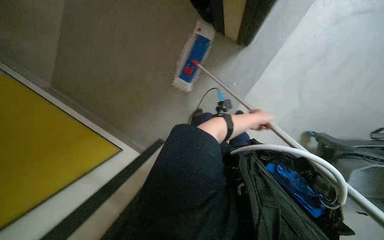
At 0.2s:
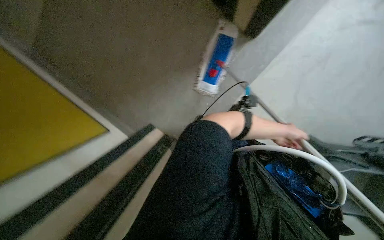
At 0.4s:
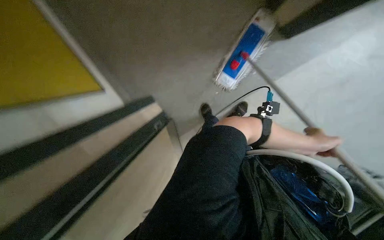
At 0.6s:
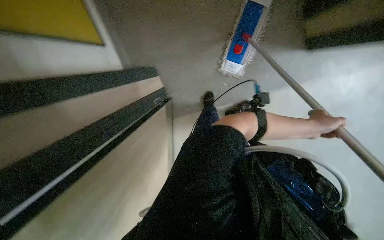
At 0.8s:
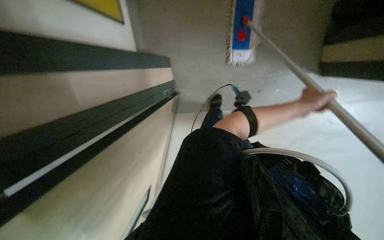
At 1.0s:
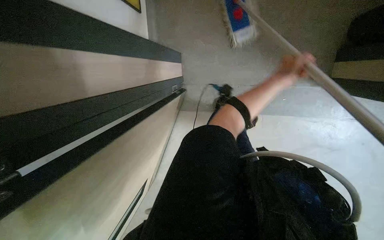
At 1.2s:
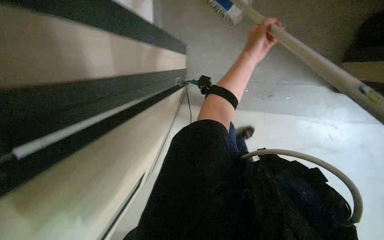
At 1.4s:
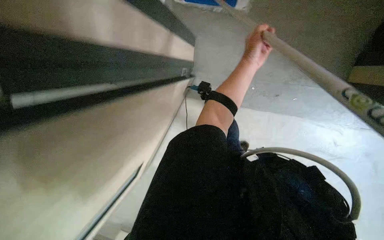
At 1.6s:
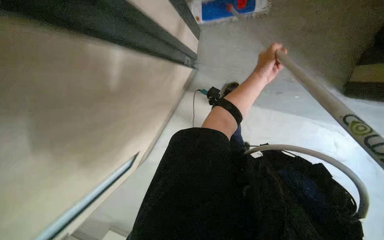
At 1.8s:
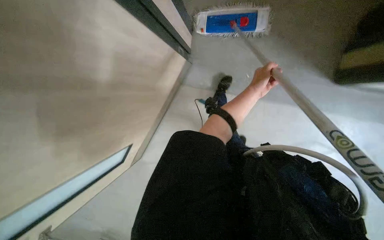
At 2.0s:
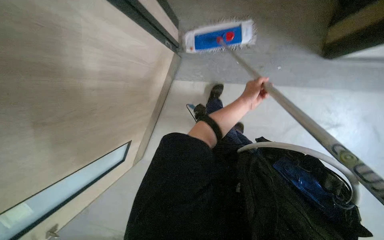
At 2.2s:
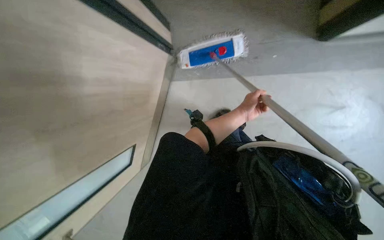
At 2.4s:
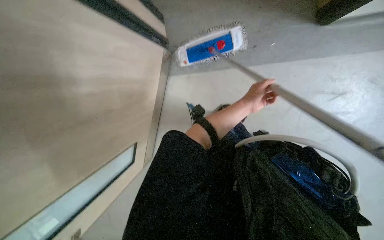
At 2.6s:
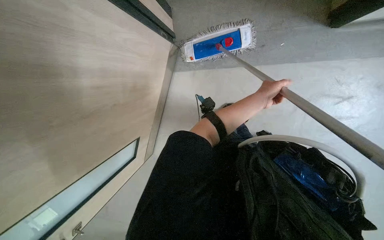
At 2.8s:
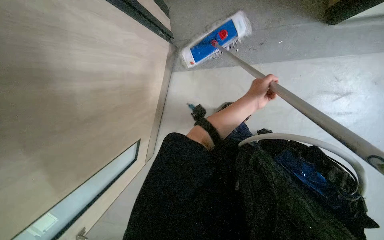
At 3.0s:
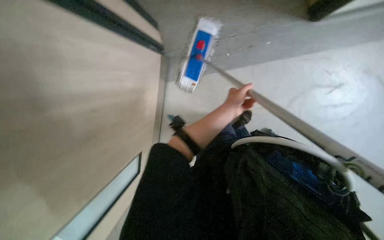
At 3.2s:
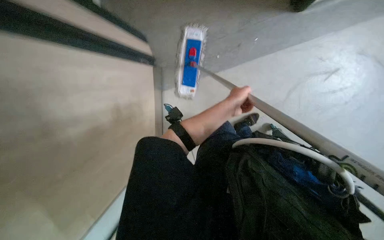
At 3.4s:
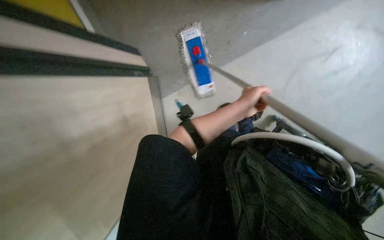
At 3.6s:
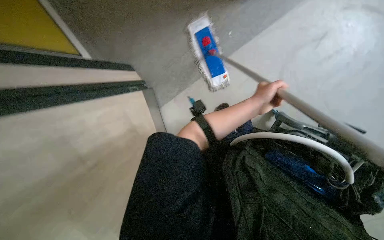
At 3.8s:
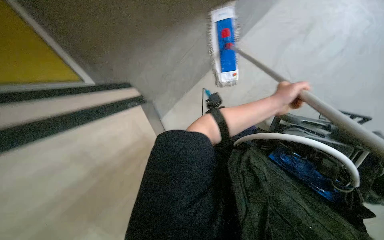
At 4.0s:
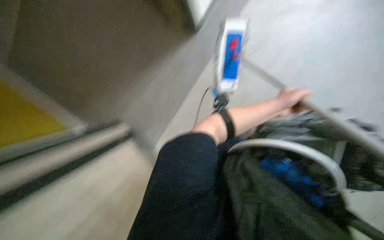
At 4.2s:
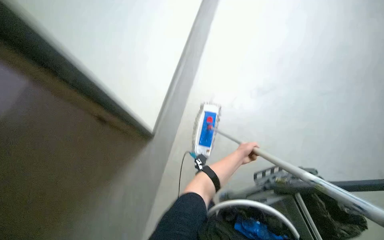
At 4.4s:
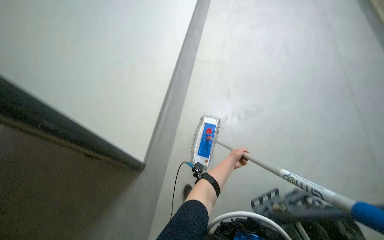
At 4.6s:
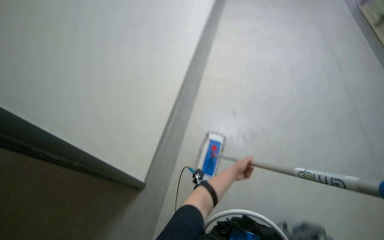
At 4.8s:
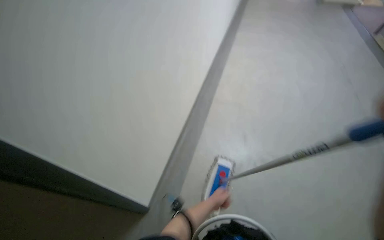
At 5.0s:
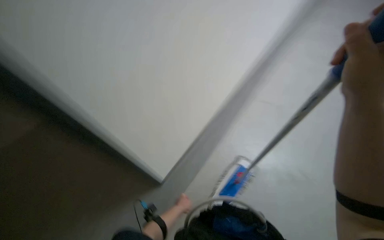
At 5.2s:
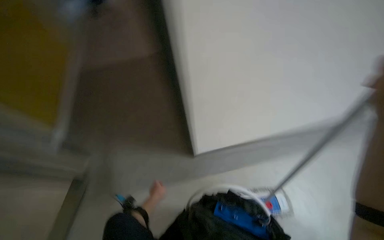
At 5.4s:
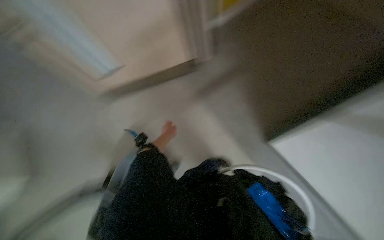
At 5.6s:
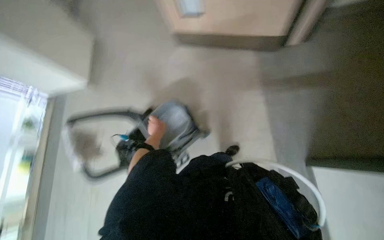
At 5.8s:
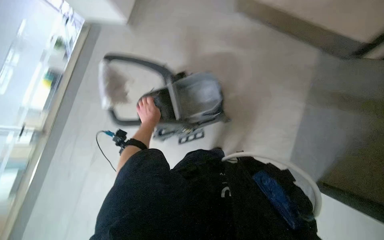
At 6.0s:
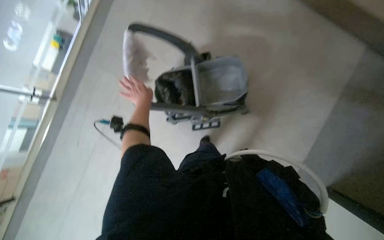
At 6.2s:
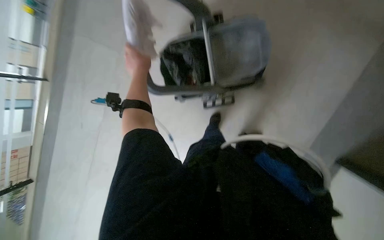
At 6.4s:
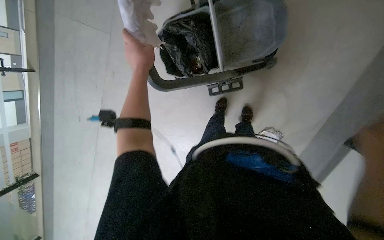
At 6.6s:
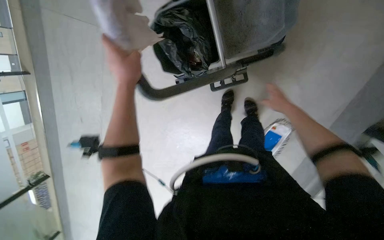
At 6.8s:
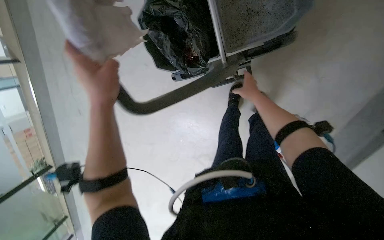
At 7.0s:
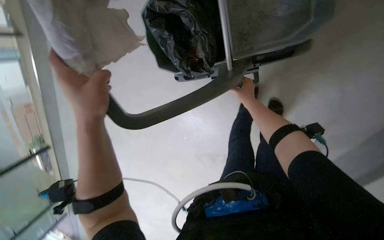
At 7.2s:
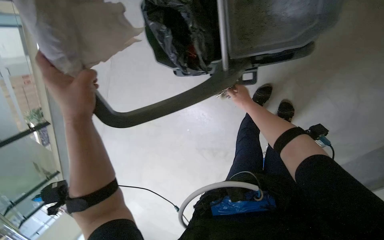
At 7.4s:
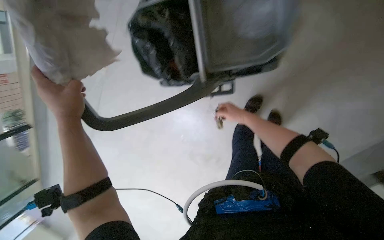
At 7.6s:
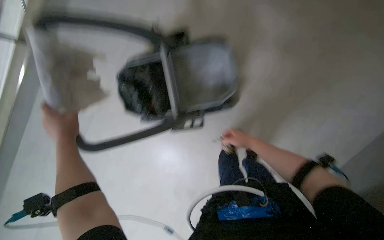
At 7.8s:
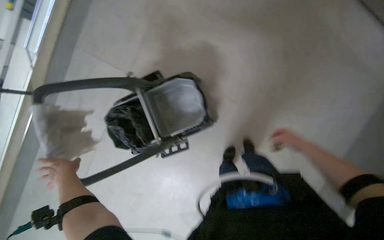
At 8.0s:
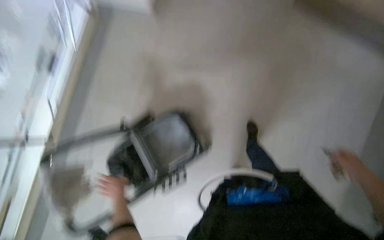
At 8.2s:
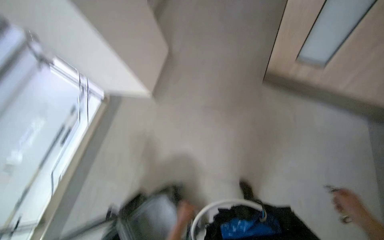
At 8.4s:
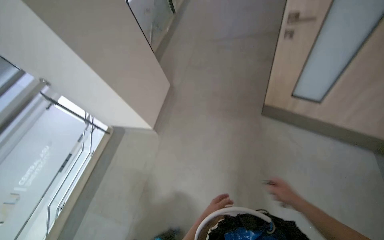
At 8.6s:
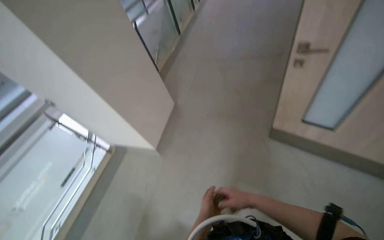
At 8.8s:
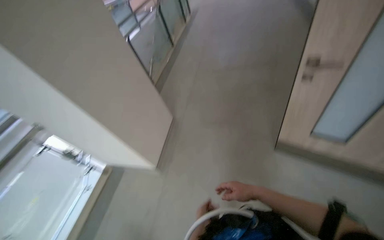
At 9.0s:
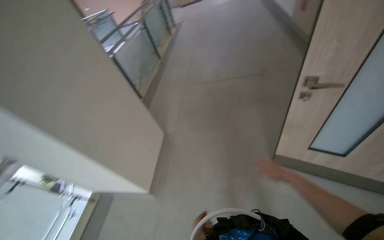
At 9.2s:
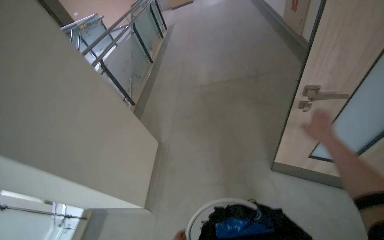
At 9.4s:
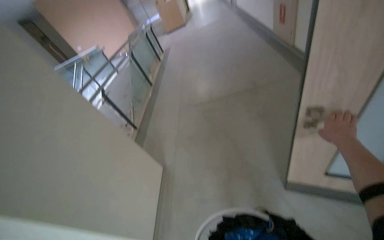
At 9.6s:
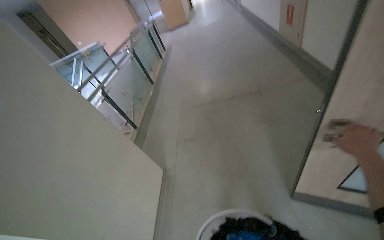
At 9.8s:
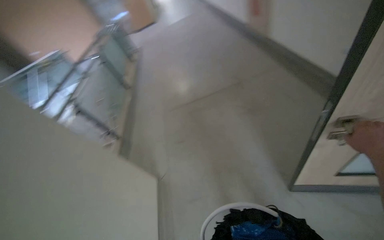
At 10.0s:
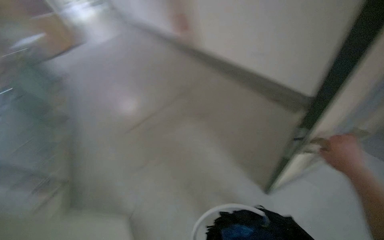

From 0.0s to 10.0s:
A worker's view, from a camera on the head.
Job: organizing items.
The whole recording: Pushing cleaning cart. The worker pushes a cleaning cart through the hallway.
From 0.0s to 1.4s: The wearer's head swings some 15 degrees to the left. The wearer looks some 15 degrees further downward. The left hand travels to the left and up the picture by about 25 cm.
From 1.4s to 2.8s: The left hand is displaced down the picture by approximately 10 cm.
From 2.8s to 4.2s: The left hand moves down the picture, about 15 cm.
From 4.2s to 5.8s: The head rotates about 55 degrees to the left.
From 5.8s to 7.2s: The wearer moves some 60 cm. The view tilts roughly 40 degrees downward.
From 7.2s to 8.6s: The camera travels roughly 50 cm. The wearer looks roughly 55 degrees further upward. The scene turns about 25 degrees counterclockwise in the picture.
From 8.6s to 10.0s: The head travels about 80 cm. The head turns to the right by about 35 degrees. The wearer looks approximately 10 degrees further upward.

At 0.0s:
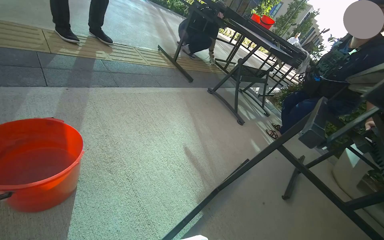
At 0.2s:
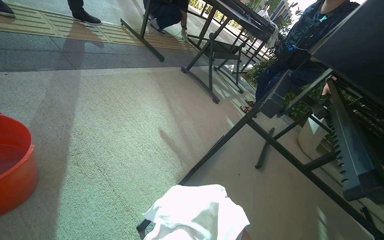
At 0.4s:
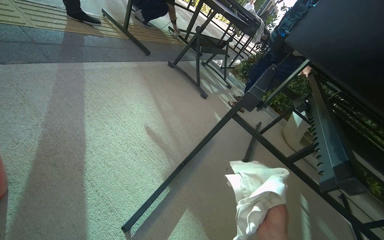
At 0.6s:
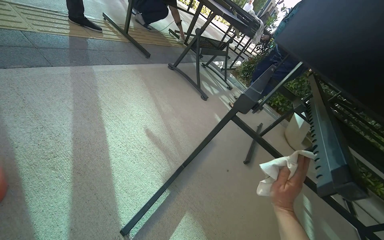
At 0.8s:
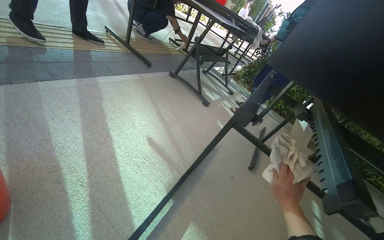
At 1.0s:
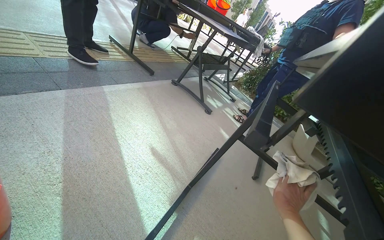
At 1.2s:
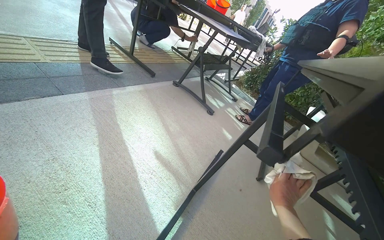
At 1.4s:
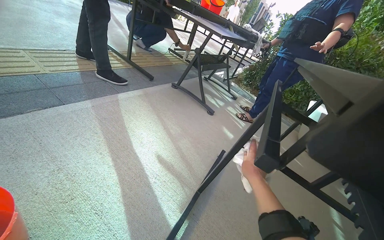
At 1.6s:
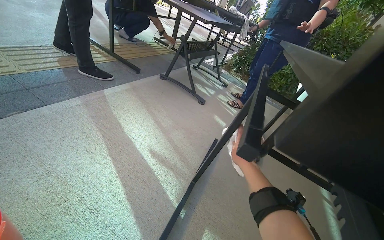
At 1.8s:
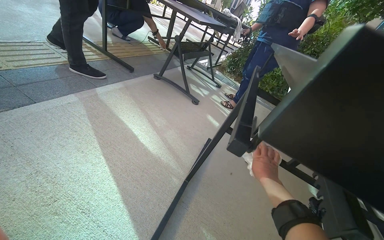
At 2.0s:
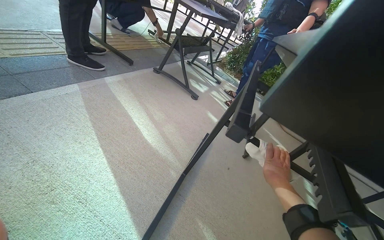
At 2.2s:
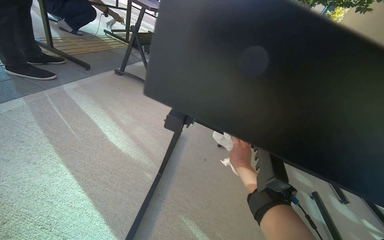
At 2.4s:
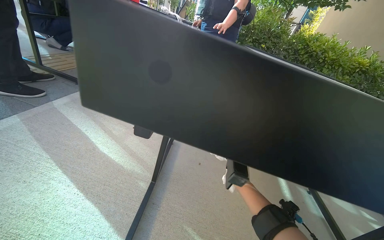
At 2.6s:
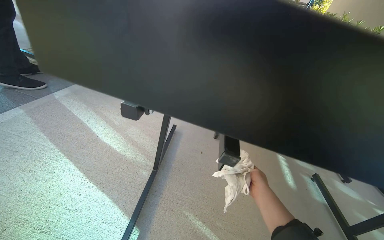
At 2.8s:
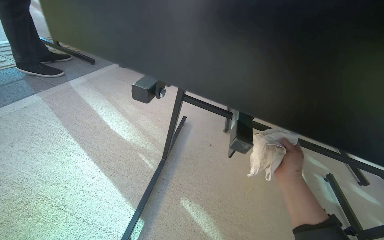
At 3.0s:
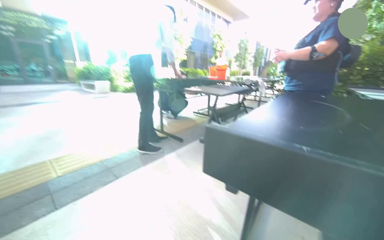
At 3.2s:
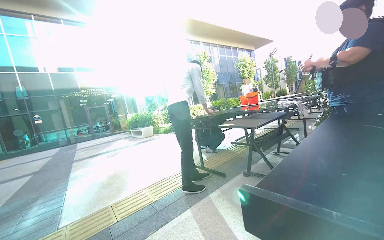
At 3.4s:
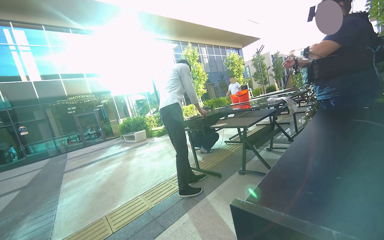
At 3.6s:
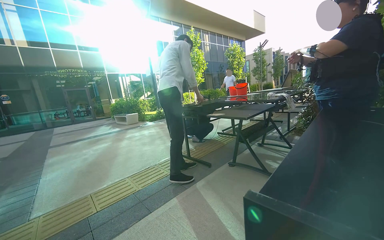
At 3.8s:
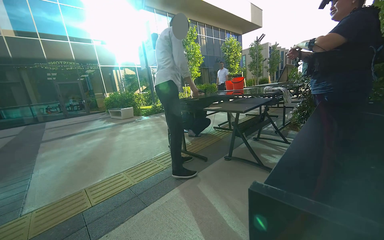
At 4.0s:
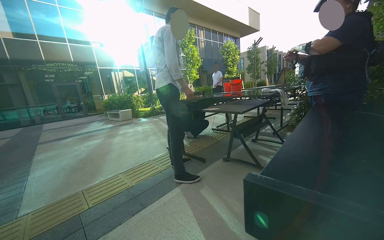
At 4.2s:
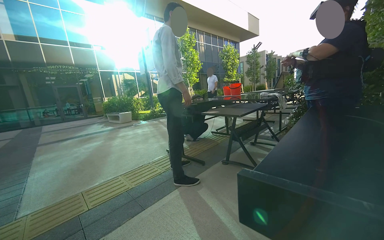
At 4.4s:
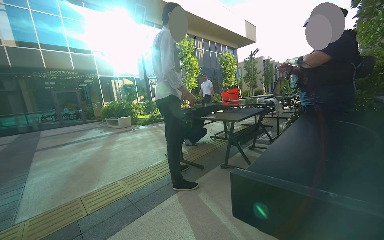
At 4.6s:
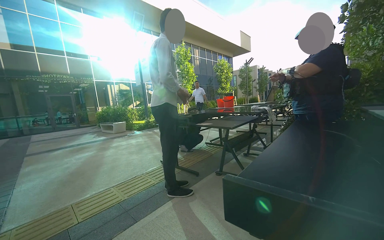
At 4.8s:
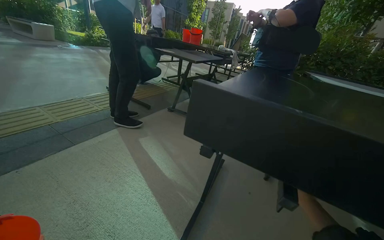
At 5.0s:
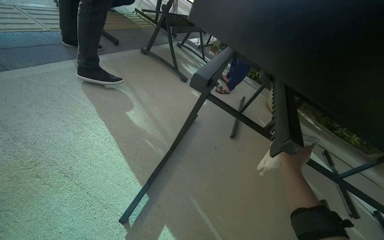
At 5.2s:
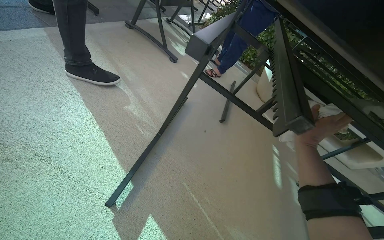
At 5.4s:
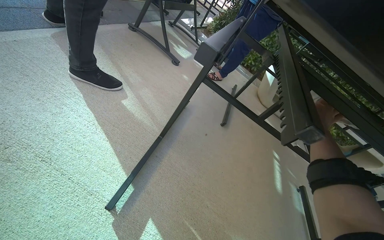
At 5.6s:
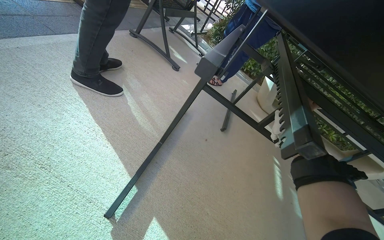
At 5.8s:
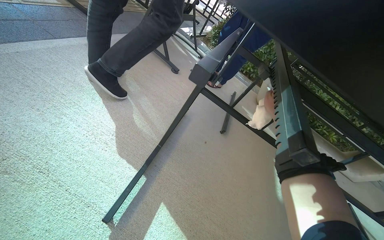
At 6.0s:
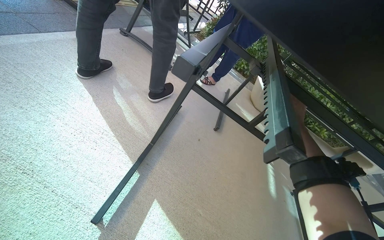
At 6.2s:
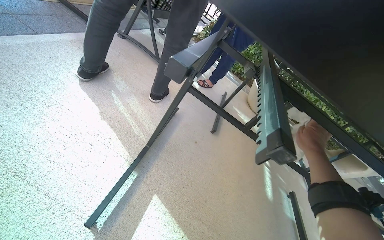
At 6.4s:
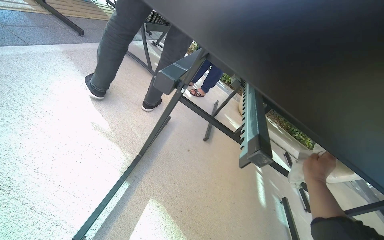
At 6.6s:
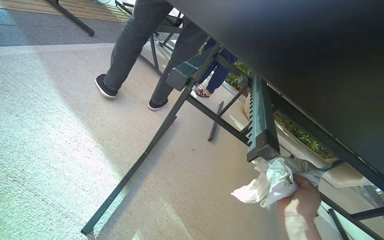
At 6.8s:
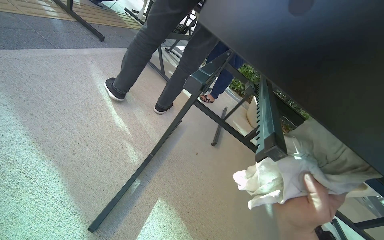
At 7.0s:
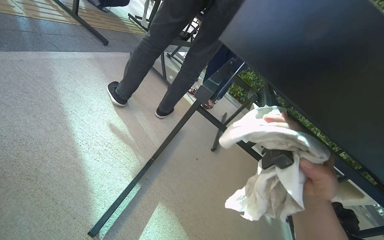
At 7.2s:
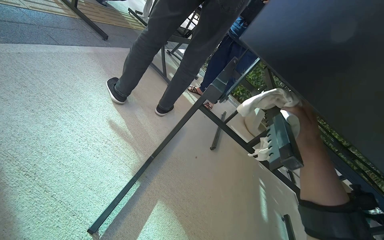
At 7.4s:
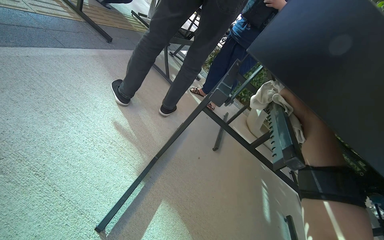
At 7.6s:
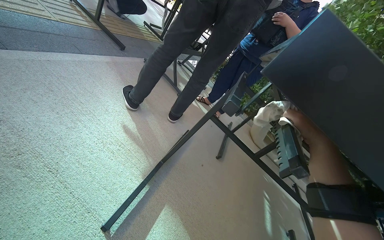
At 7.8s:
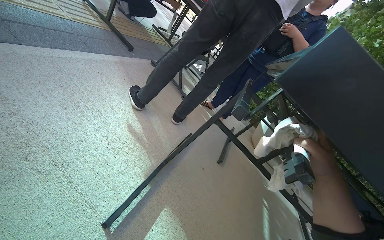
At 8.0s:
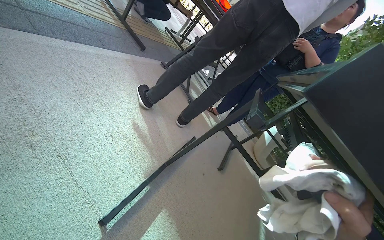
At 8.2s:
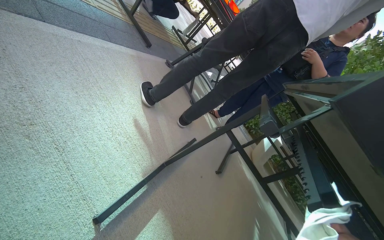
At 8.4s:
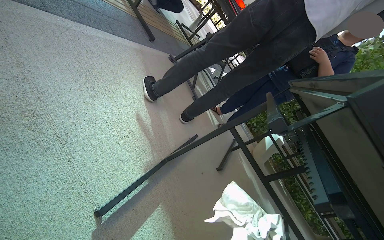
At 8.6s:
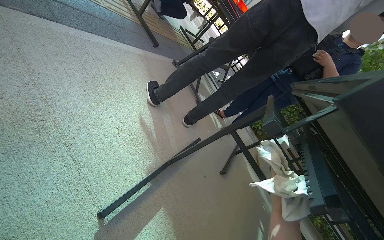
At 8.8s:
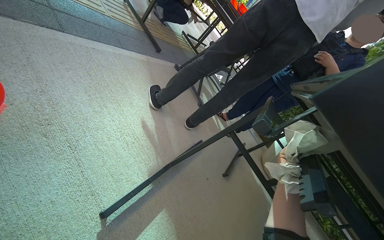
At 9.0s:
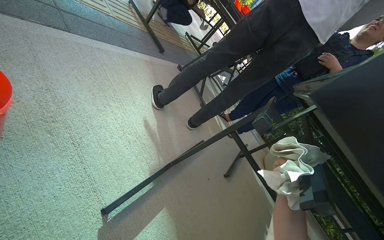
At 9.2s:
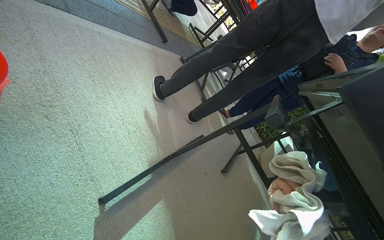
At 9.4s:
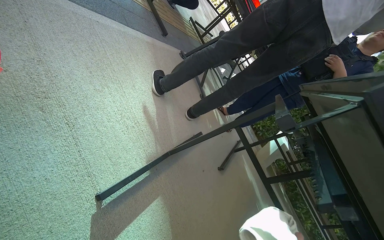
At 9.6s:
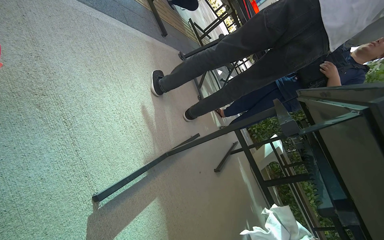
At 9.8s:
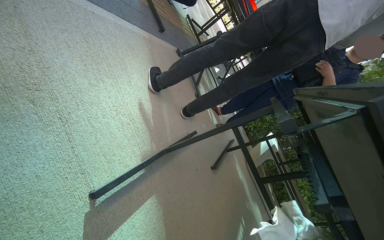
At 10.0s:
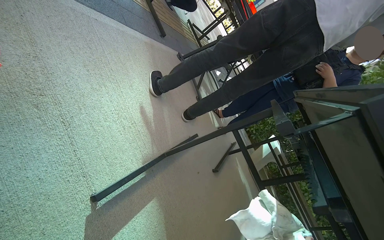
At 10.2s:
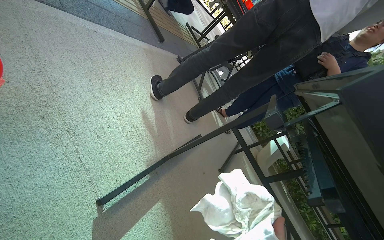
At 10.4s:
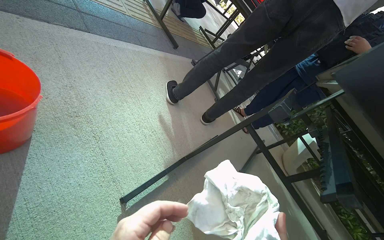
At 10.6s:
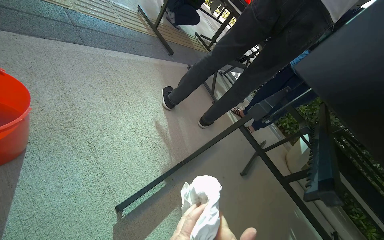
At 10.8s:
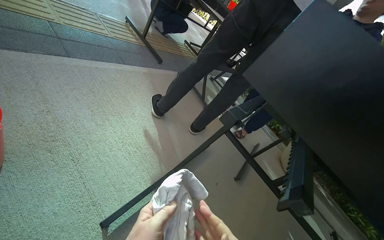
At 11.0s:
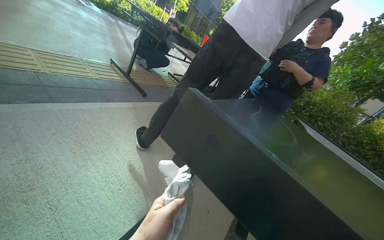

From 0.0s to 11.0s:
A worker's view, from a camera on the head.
Job: wiping surfaces.
The whole recording: Wiping underside of outdoor table. The worker wipes the underside of an outdoor table with a white cloth.
From 0.0s to 1.6s: The head rotates approximately 20 degrees to the right.
From 3.2s to 4.8s: The camera is aimed roughly 25 degrees further to the right. The camera pitches downward, by some 20 degrees.
From 6.2s to 7.8s: The right hand travels to the left and back again, roughly 20 cm each way.
